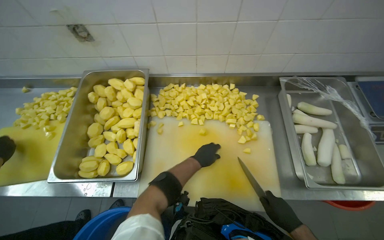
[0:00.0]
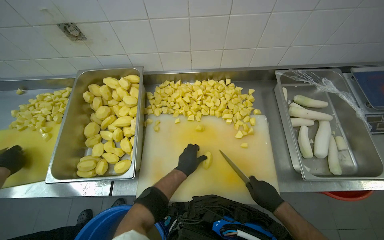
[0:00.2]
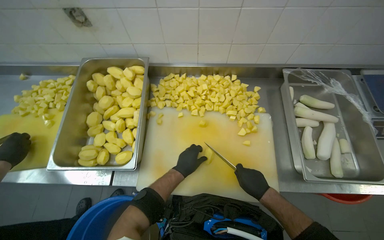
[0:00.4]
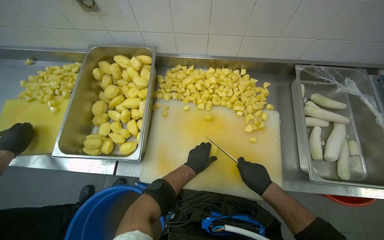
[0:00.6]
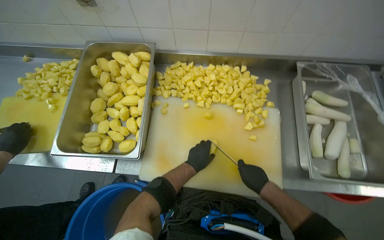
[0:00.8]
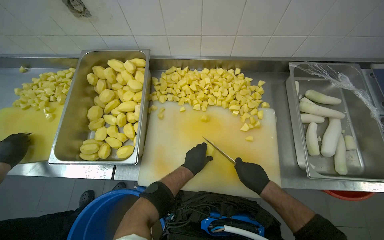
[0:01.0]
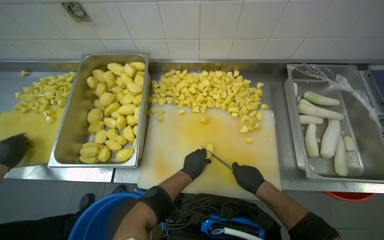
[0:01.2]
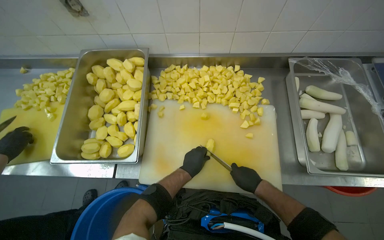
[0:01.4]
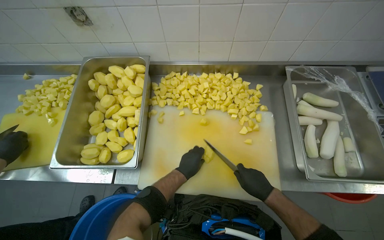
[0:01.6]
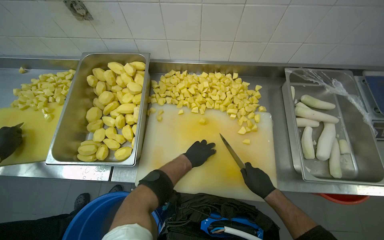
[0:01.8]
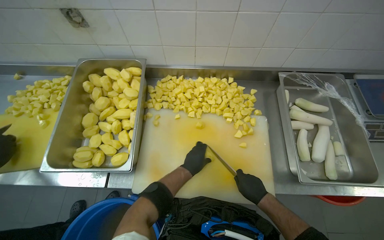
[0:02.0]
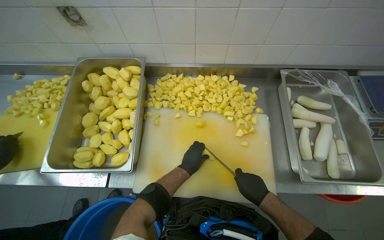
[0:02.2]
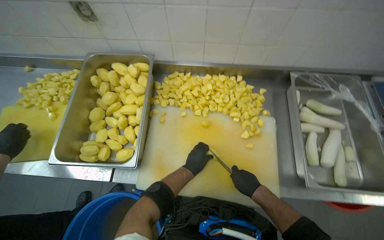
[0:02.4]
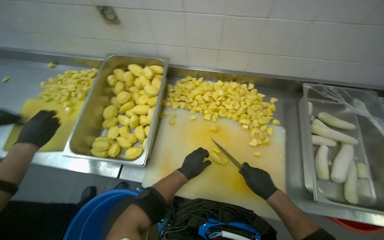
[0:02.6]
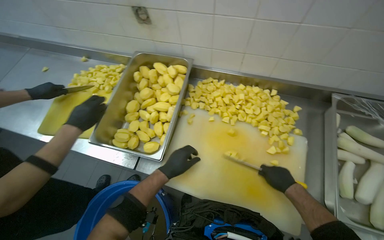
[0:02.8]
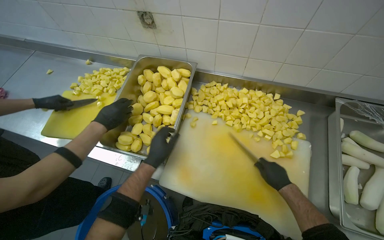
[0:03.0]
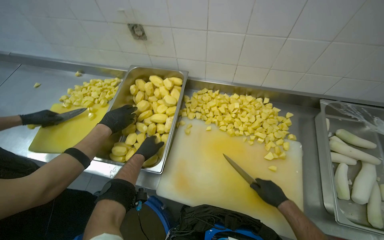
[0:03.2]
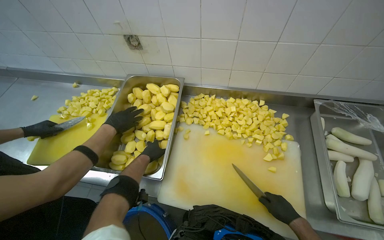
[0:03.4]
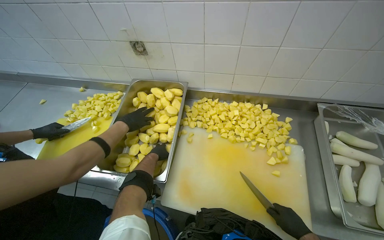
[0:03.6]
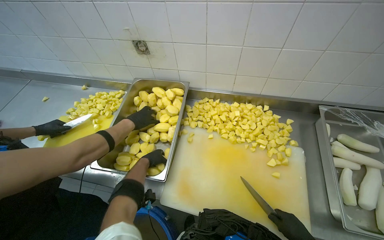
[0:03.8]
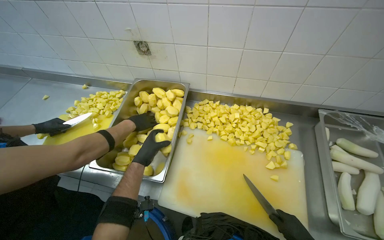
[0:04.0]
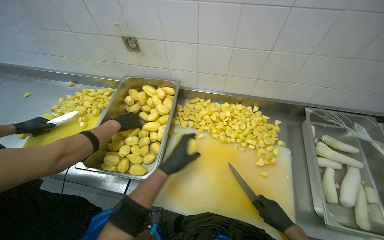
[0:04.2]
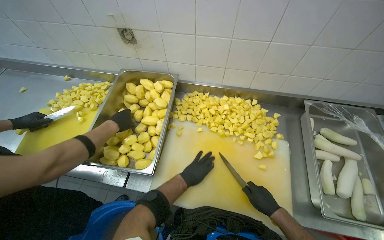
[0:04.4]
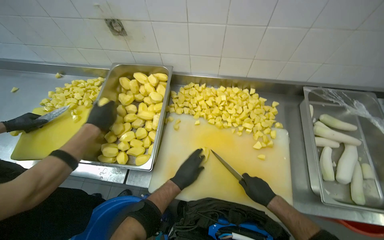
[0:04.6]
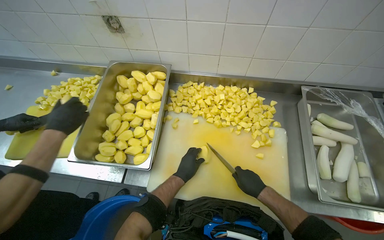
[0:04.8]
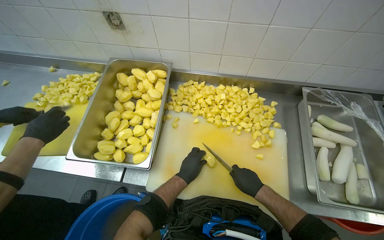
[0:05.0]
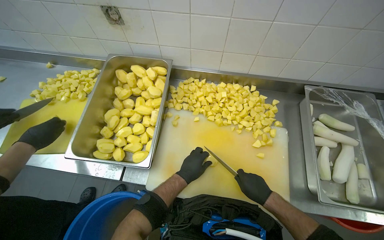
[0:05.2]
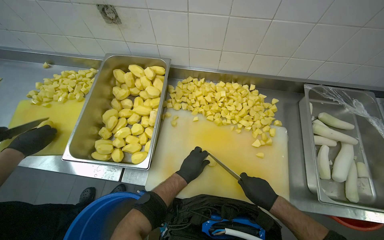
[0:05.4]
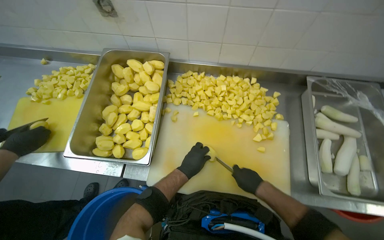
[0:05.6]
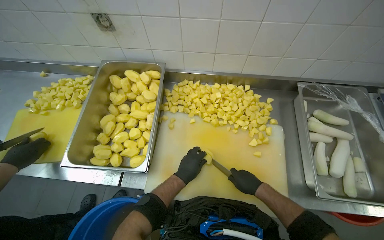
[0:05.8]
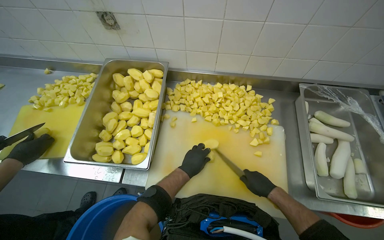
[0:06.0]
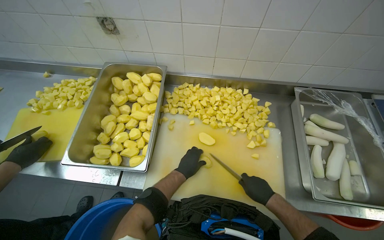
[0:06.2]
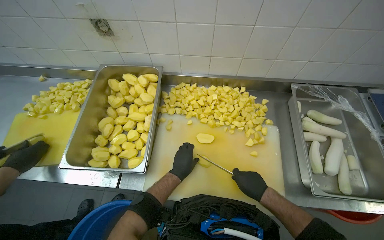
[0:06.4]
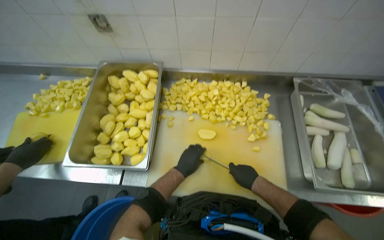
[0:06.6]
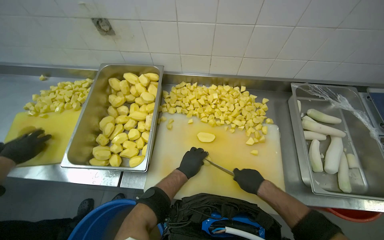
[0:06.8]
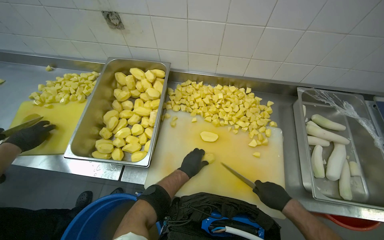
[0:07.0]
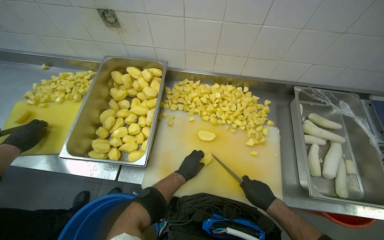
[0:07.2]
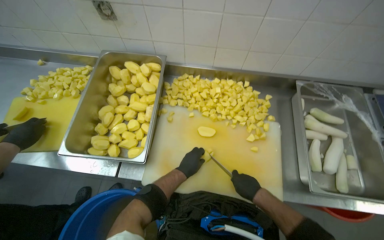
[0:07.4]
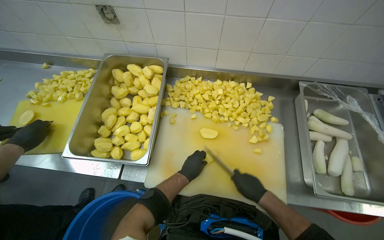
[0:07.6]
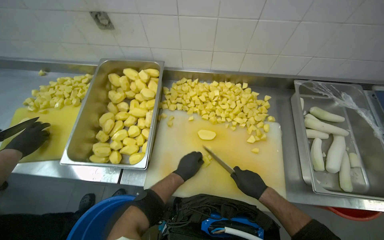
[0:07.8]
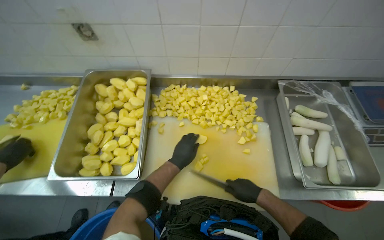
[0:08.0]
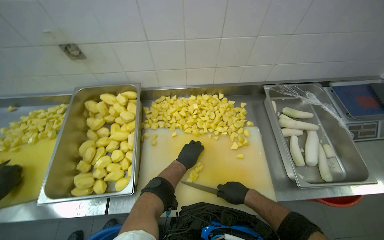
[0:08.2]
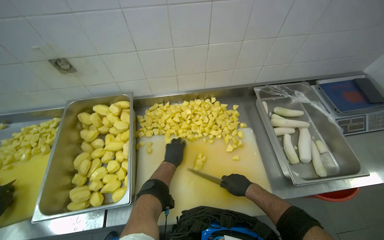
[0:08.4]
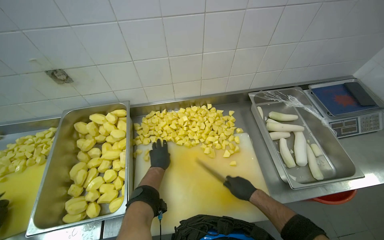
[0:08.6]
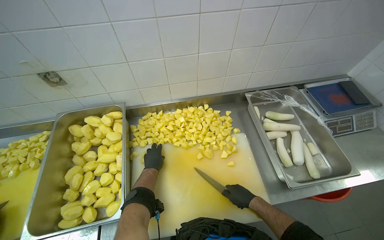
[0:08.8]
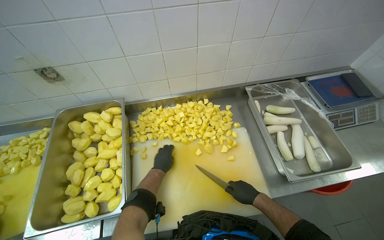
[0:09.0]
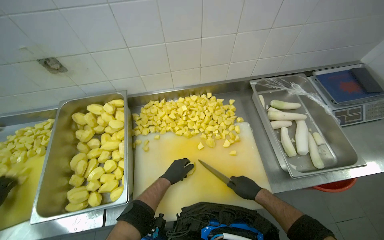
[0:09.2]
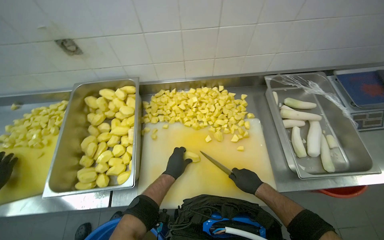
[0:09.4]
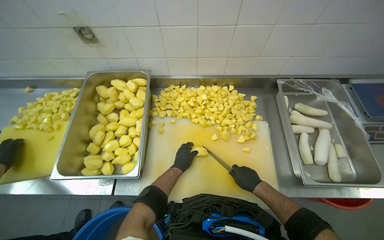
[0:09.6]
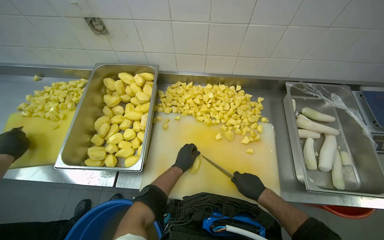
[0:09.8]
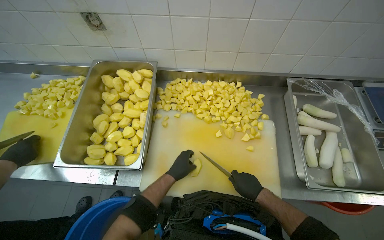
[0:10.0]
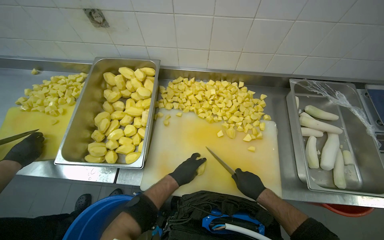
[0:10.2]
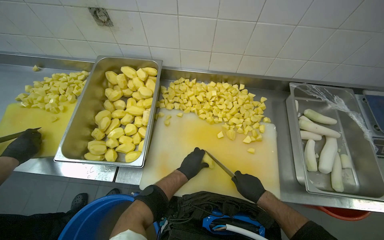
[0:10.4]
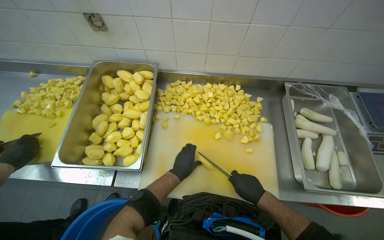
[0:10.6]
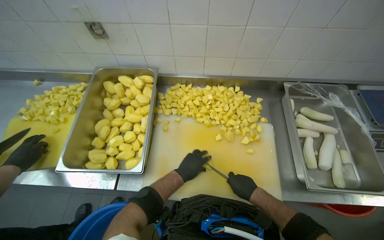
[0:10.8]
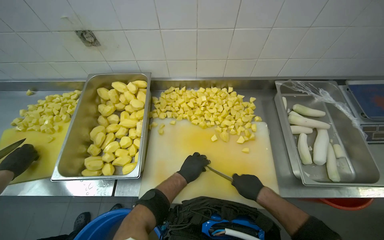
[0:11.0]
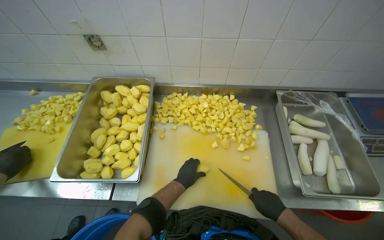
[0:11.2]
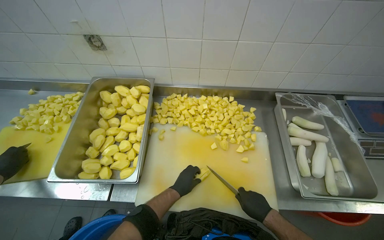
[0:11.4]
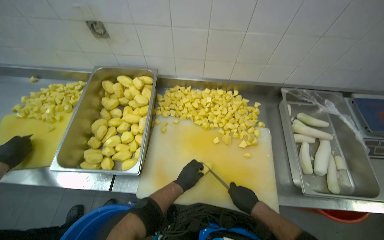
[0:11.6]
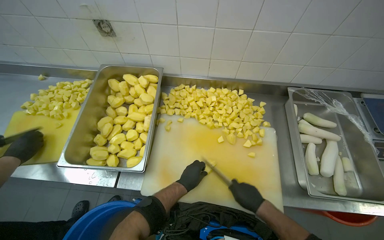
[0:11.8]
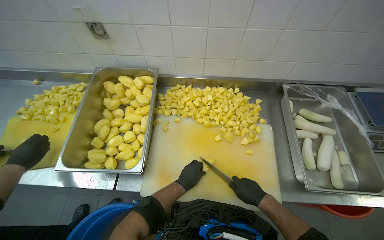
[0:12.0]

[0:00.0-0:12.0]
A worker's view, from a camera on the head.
Job: preparing food.
The whole recording: Cutting potatoes into pieces. The worker cuts peeled potatoes into smaller pieces on a cutting board.
0:01.6 to 0:03.0: The left hand moves to the left and nearer to the camera, approximately 20 cm.
0:03.0 to 0:04.4: The left hand is displaced to the right by roughly 15 cm.
0:04.4 to 0:07.6: The hands work in one place, with small movements.
0:10.4 to 0:12.0: The hands make small movements and keep their place.

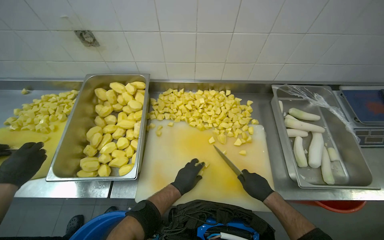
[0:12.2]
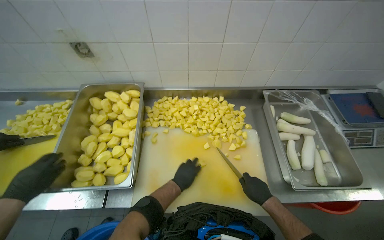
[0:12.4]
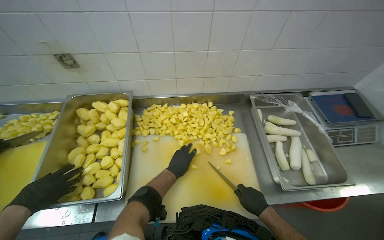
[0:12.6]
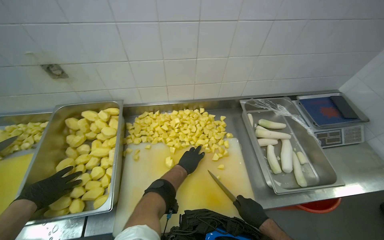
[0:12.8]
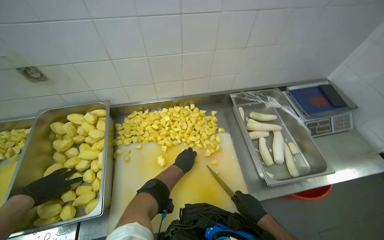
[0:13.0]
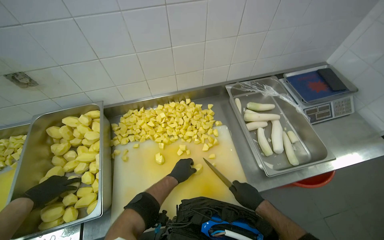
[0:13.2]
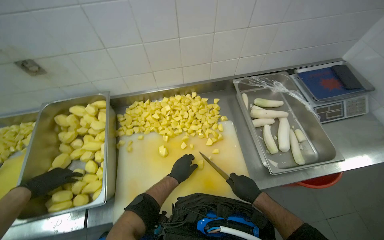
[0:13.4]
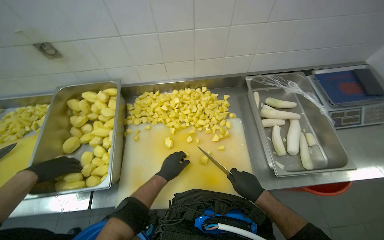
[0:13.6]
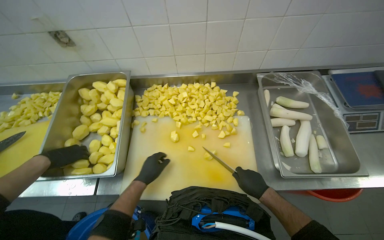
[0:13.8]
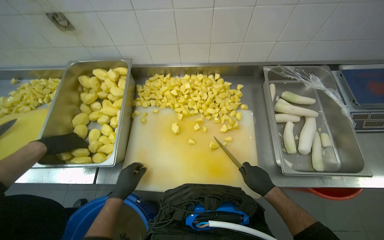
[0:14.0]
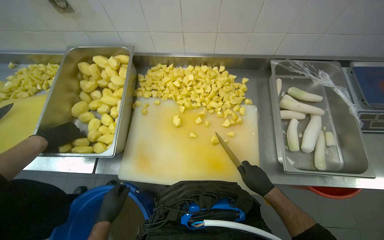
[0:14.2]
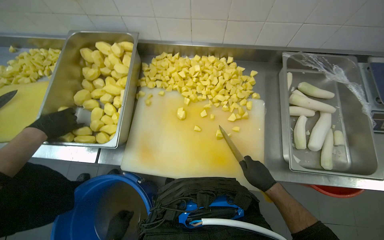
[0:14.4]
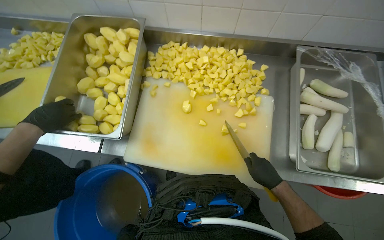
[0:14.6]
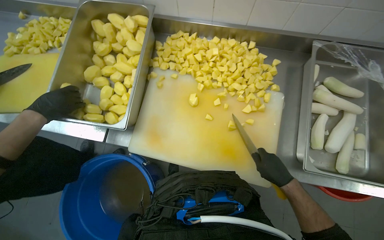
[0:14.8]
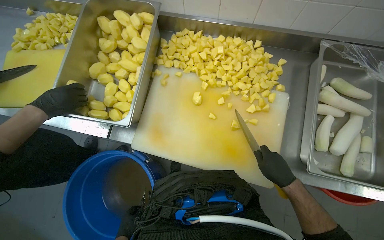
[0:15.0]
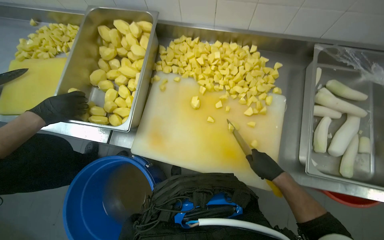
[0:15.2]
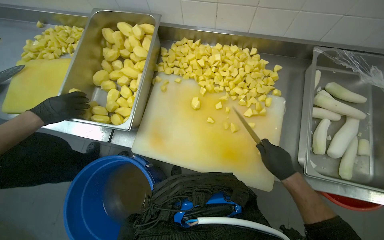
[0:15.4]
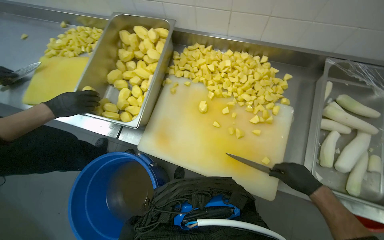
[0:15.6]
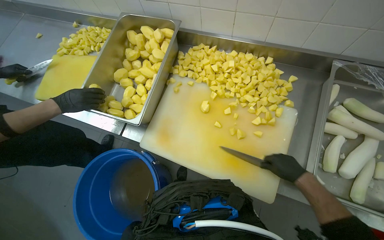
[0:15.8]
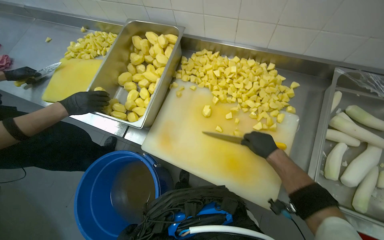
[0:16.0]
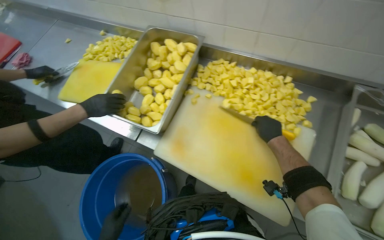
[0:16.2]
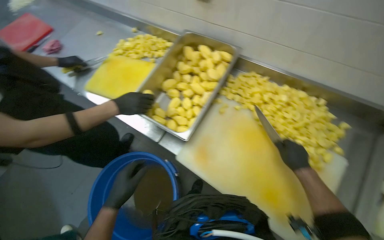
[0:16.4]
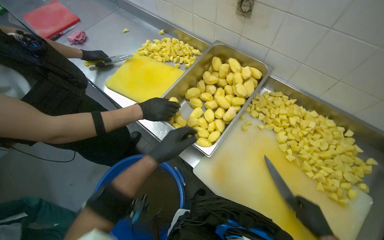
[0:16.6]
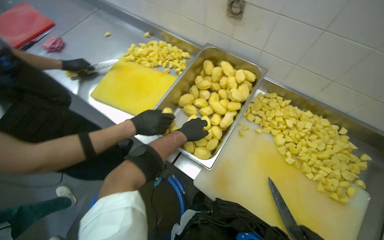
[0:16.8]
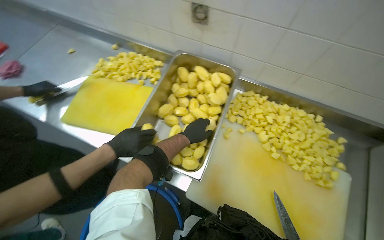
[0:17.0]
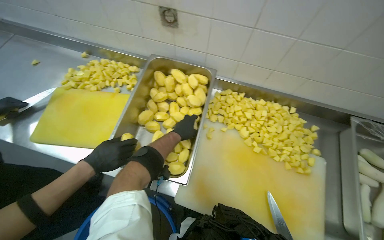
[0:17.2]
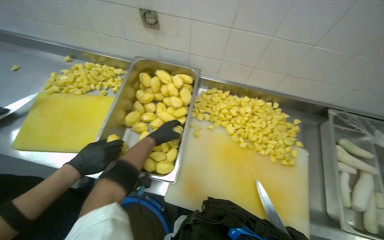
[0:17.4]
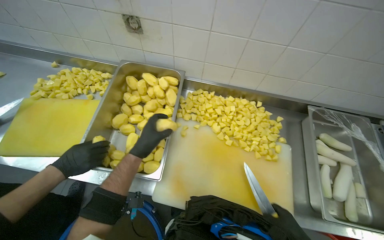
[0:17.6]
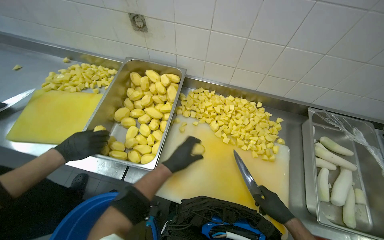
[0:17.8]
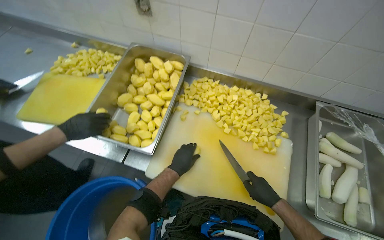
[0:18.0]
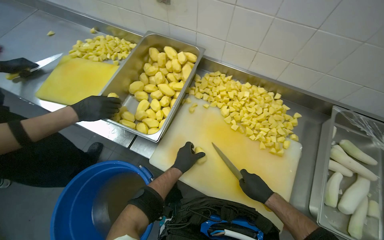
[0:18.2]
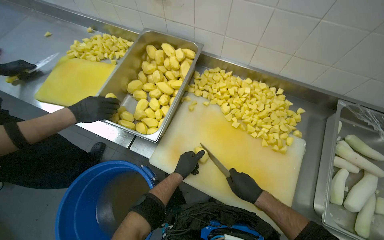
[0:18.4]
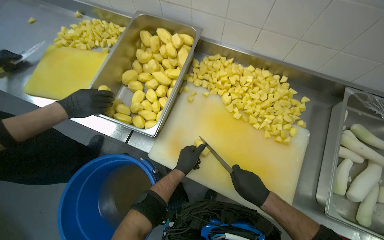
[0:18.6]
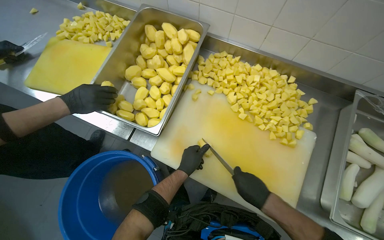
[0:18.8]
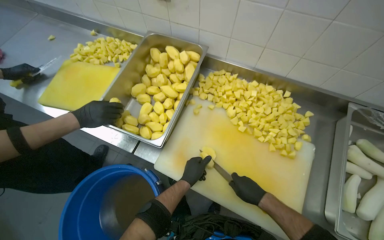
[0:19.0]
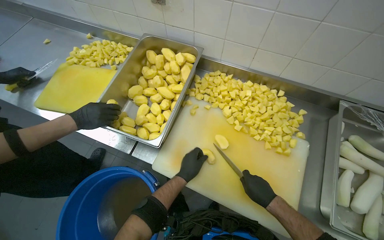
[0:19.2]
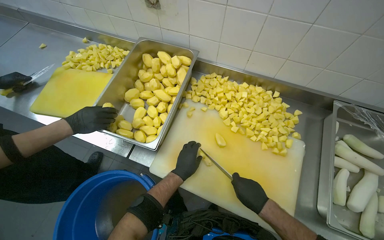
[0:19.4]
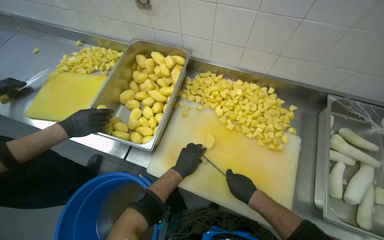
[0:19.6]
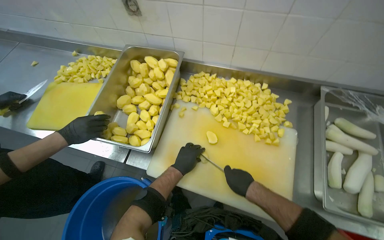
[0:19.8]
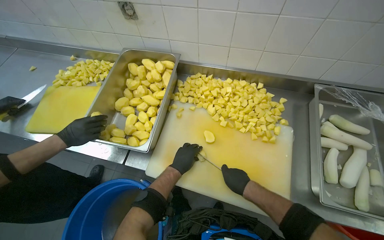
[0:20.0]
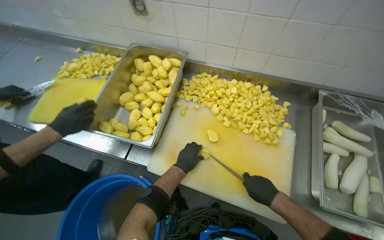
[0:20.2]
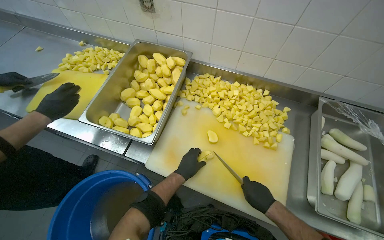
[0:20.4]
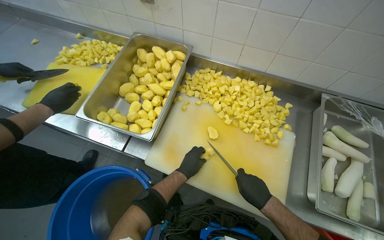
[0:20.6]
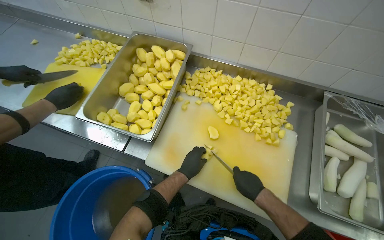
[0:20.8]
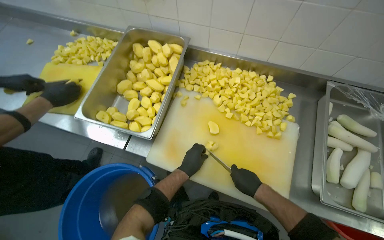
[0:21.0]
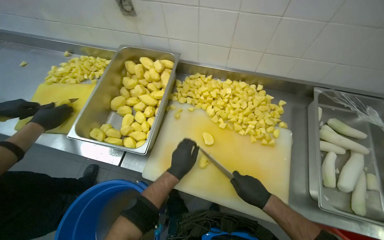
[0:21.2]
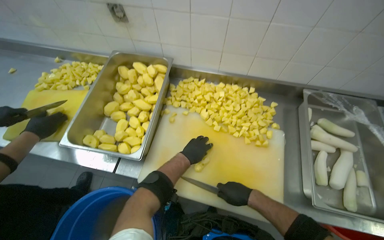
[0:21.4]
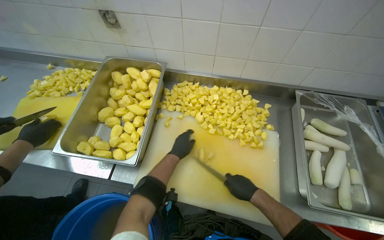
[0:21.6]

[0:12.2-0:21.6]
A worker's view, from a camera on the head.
Job: preparing food.
The whole recording: Cutting potatoes into pieces. The worker cuts peeled potatoes into smaller pieces on a cutting board.
0:13.8 to 0:15.4: The wearer looks approximately 10 degrees further downward.
0:18.4 to 0:20.0: The hands stay close to where they were, moving slightly.
